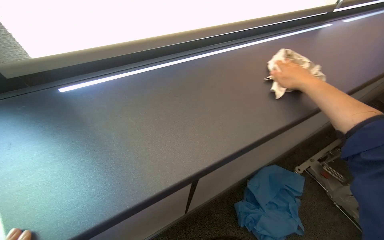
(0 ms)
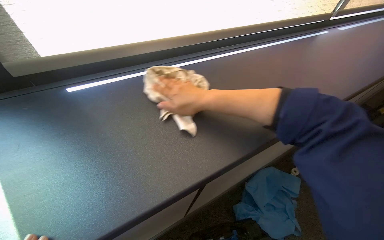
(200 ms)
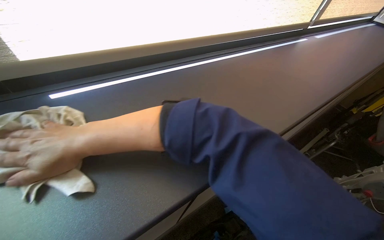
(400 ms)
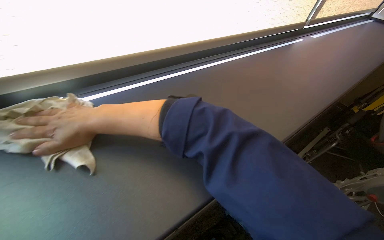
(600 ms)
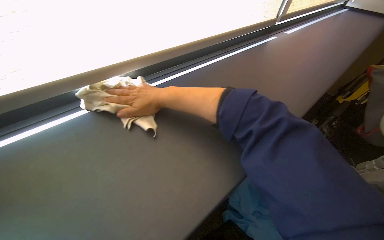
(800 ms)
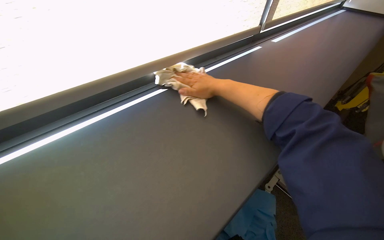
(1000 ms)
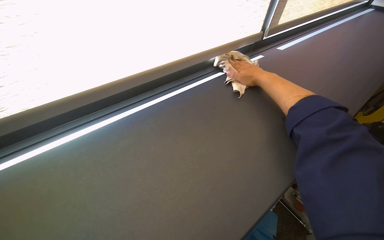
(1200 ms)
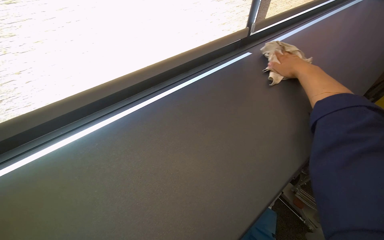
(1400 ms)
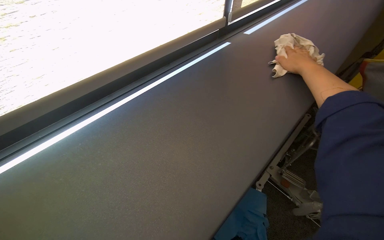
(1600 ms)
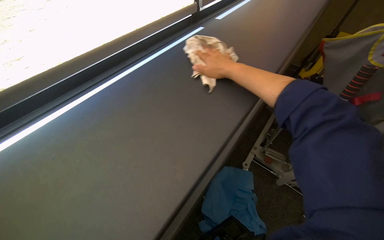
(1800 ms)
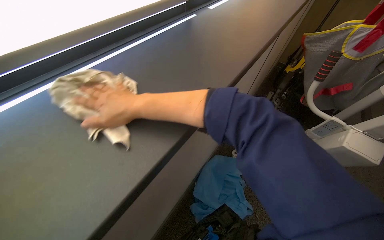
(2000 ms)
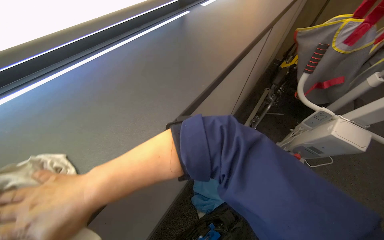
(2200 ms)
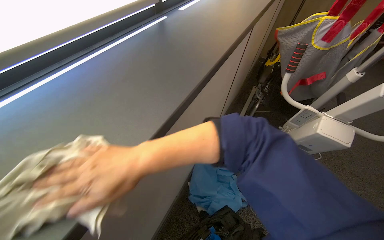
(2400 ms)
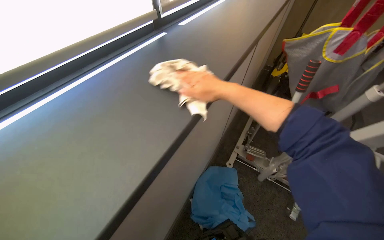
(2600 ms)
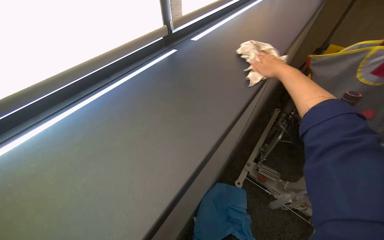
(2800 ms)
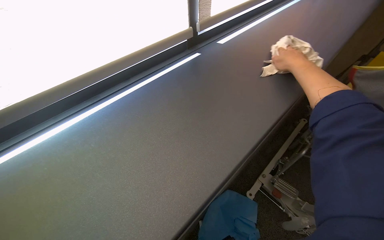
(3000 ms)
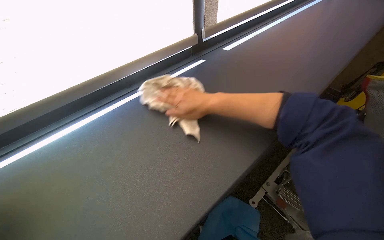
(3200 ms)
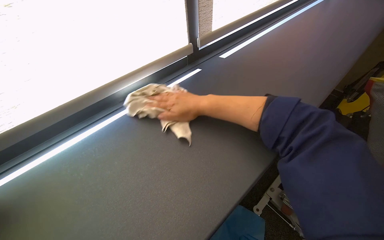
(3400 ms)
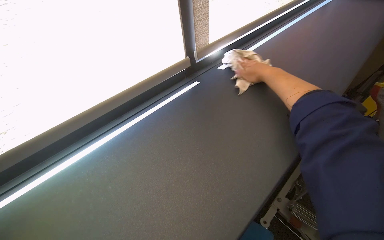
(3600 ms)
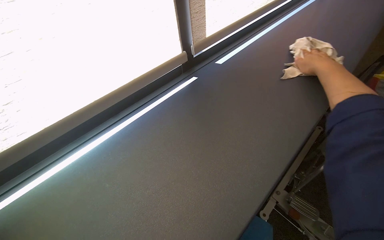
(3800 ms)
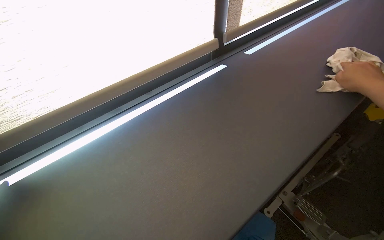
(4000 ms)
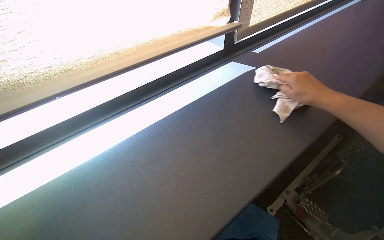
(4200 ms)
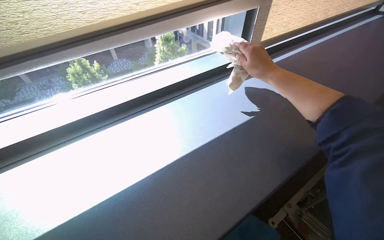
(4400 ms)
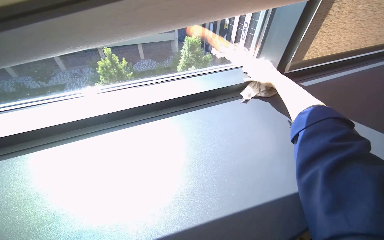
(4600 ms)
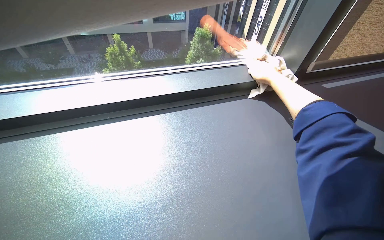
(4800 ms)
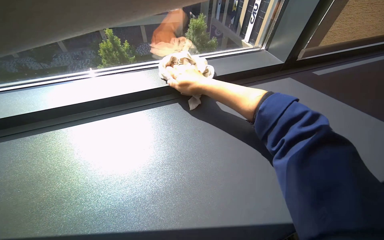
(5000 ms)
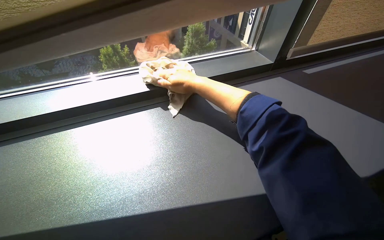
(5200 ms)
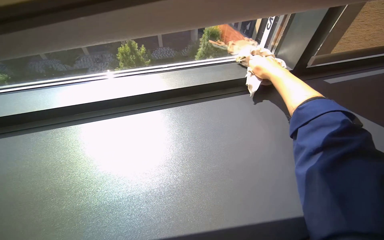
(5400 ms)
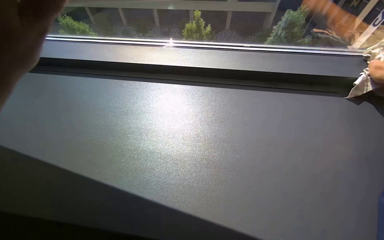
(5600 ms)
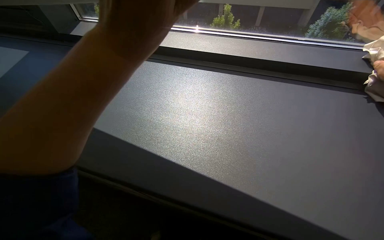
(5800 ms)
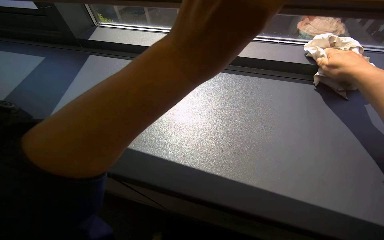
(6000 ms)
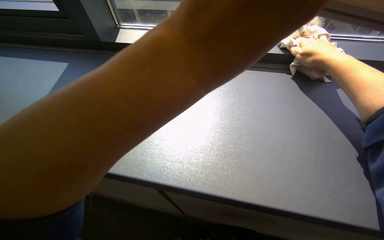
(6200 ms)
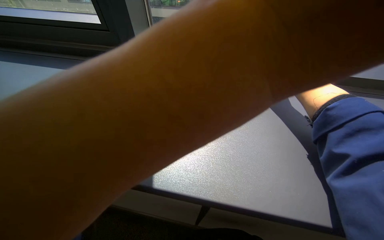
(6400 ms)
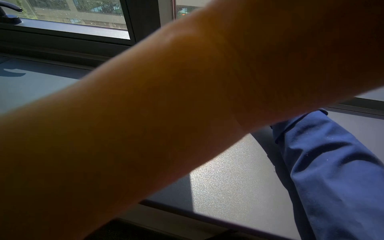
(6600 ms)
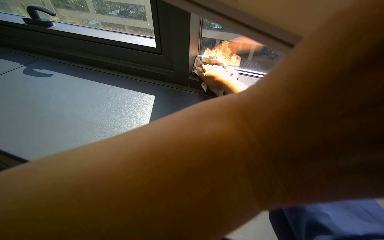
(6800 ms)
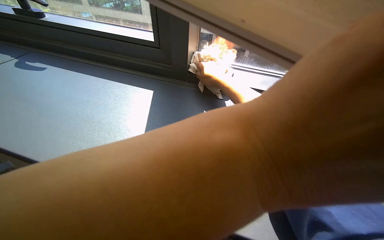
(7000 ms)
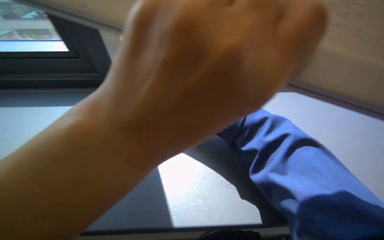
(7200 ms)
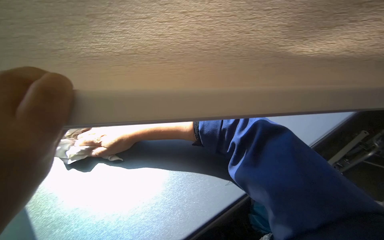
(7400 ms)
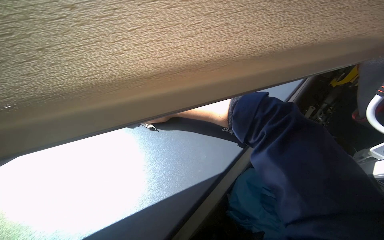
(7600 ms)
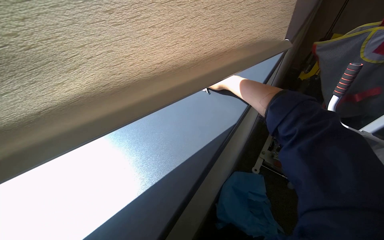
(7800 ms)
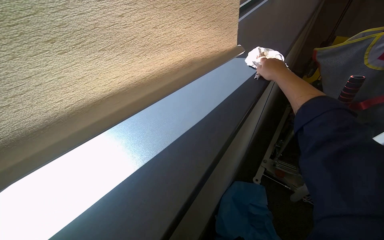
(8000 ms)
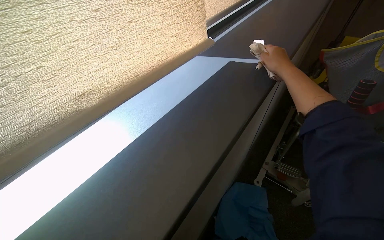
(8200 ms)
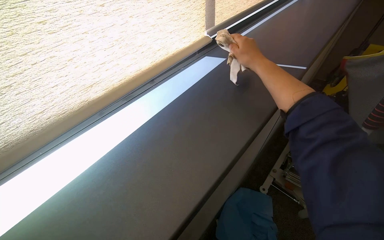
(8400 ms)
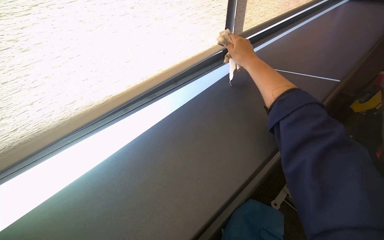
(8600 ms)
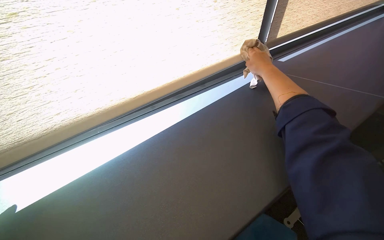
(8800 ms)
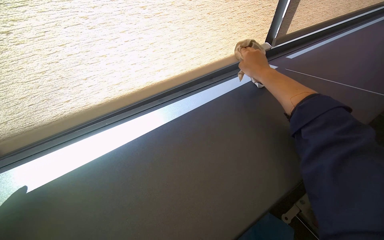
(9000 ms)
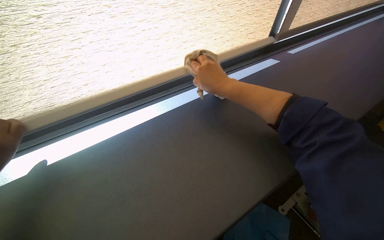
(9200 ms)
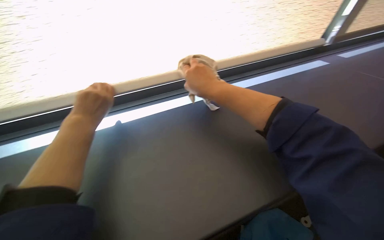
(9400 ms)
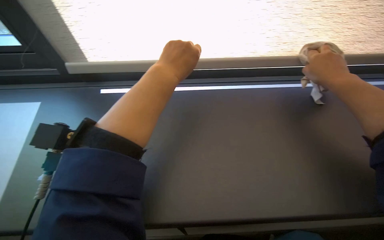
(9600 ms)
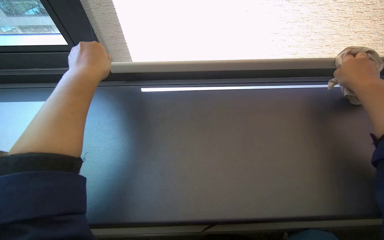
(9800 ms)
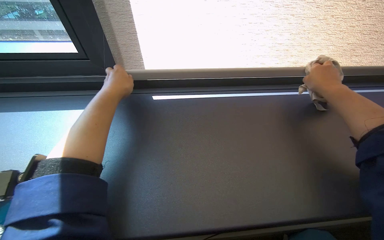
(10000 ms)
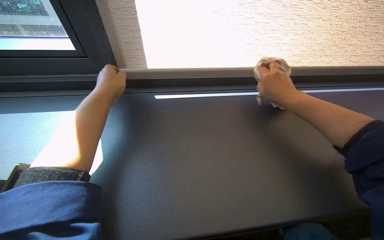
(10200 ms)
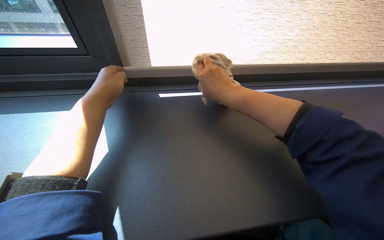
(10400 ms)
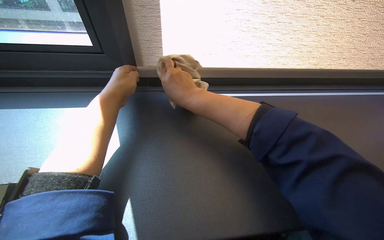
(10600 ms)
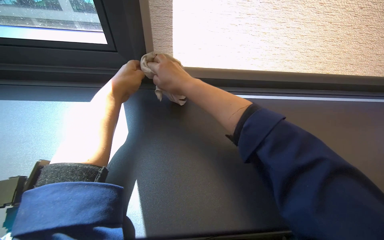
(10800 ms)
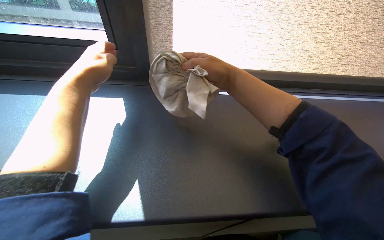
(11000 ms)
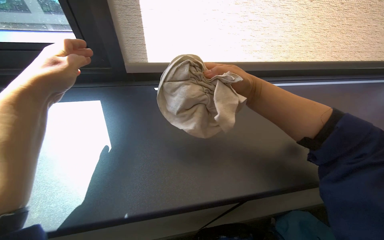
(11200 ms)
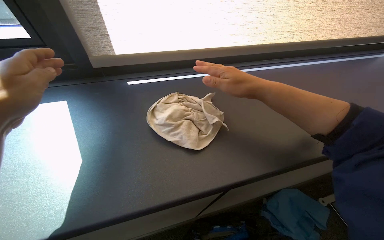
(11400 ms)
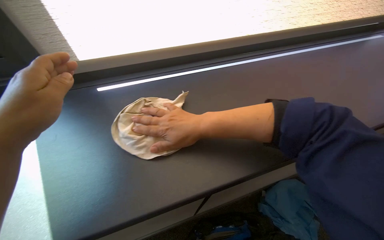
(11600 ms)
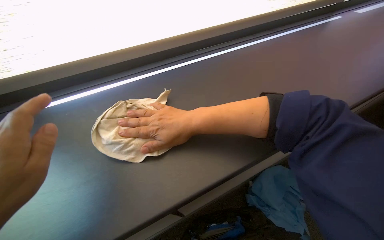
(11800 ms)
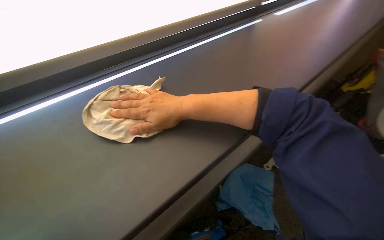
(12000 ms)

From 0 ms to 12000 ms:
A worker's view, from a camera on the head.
Job: wiping surfaces.
The whole recording: Wiping window area. The worker wipes the window sill, frame, and blind with a cloth.
From 0 ms to 1600 ms: The head rotates some 20 degrees to the right. The right hand travels to the left and back again, approximately 50 cm each way.
From 3000 ms to 4400 ms: The right hand swings left and right, about 40 cm each way, with 2 reversals.
From 6000 ms to 7600 ms: The head turns to the right by about 20 degrees.
From 7600 ms to 9000 ms: The head turns to the left by roughly 25 degrees. The right hand goes about 15 cm nearer to the camera.
From 9000 ms to 10400 ms: The head rotates approximately 35 degrees to the left. The view tips downward by about 15 degrees.
From 10400 ms to 12000 ms: The camera is aimed roughly 15 degrees further to the right. The right hand swings left and right, some 20 cm each way, with 2 reversals.

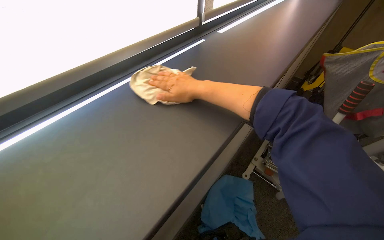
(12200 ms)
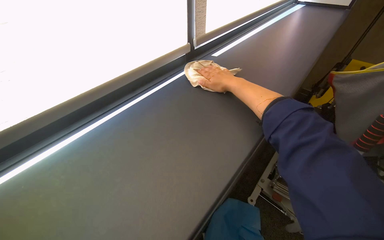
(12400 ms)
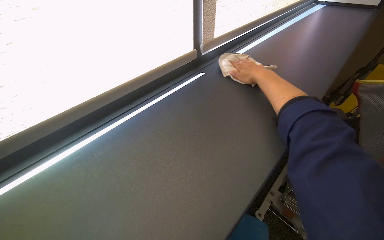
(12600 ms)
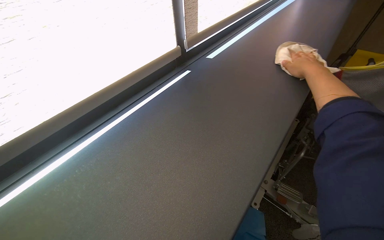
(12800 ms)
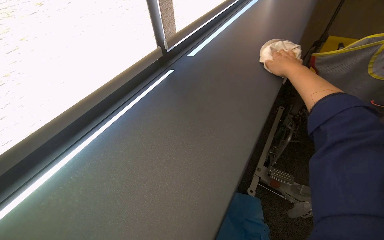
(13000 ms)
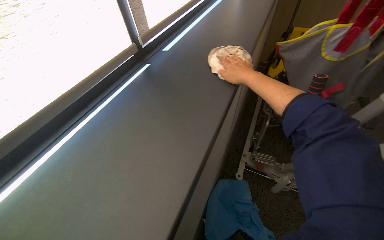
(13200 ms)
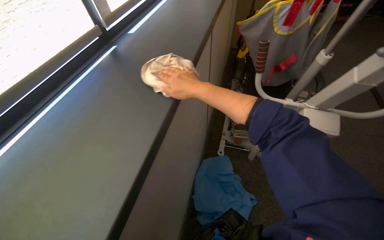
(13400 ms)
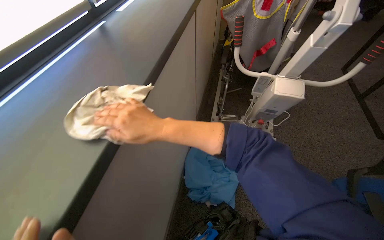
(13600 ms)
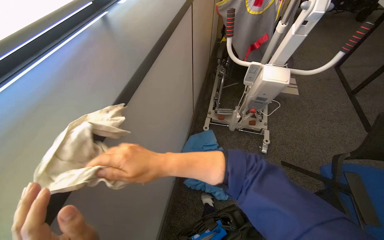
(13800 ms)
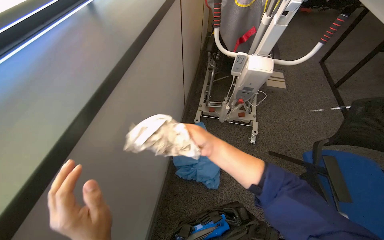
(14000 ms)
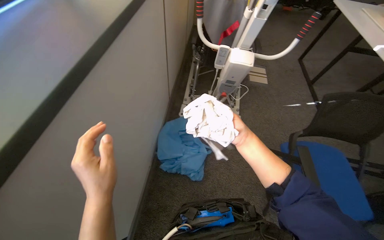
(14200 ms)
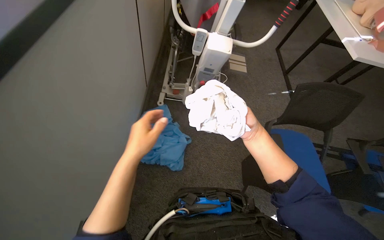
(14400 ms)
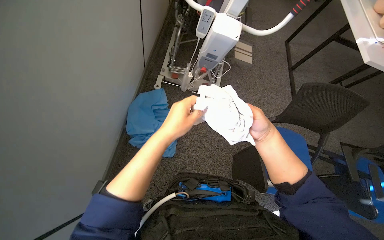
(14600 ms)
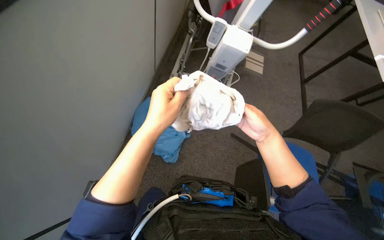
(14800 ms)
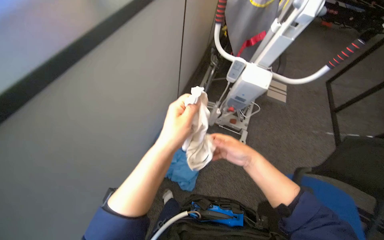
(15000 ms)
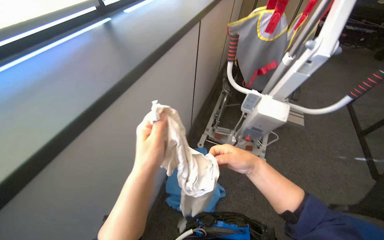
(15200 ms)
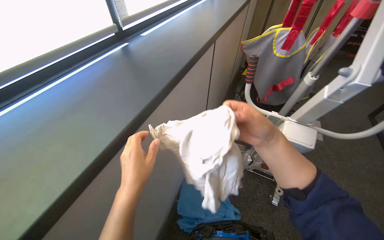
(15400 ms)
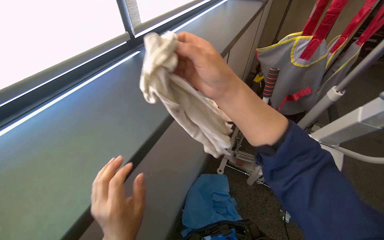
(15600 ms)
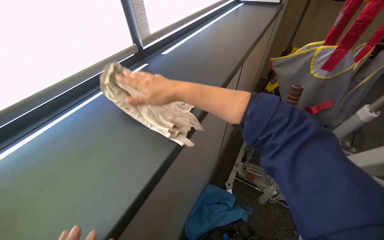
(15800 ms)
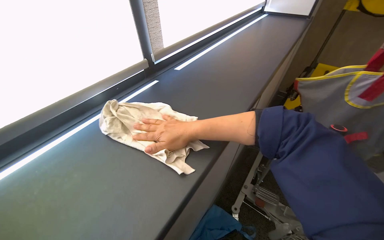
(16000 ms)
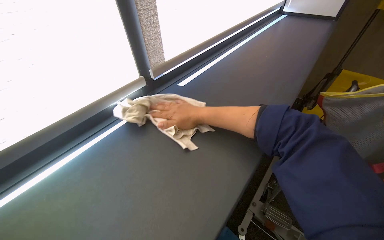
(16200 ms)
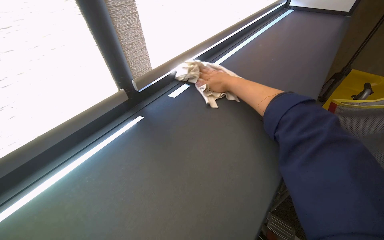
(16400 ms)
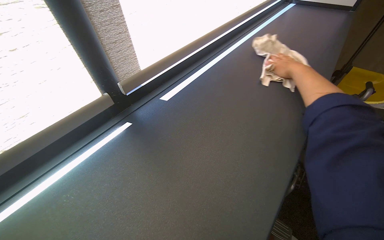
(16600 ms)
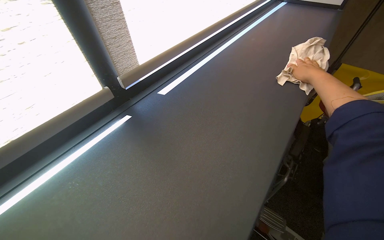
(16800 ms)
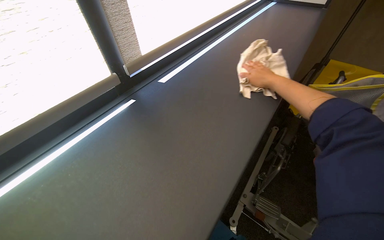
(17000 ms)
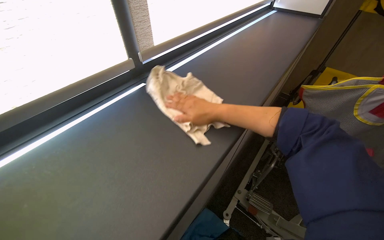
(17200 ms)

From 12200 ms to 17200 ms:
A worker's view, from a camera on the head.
Job: wiping surfaces.
The whole recording: Wiping window area. The worker wipes the window sill, frame, and blind with a cloth.
From 12200 ms to 13800 ms: The wearer looks about 25 degrees further to the right. The right hand is displaced down the picture by about 40 cm, and goes to the right and returns, roughly 35 cm each way.
From 15600 ms to 17200 ms: The right hand swings left and right, some 40 cm each way, with 2 reversals.

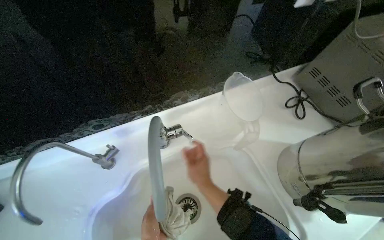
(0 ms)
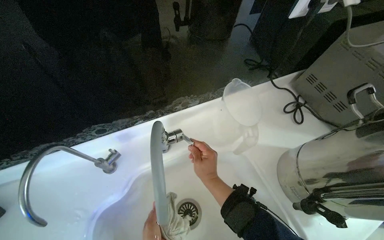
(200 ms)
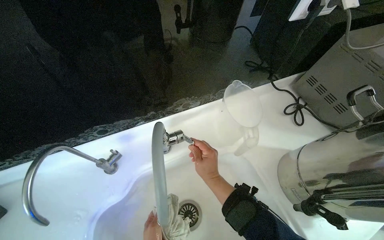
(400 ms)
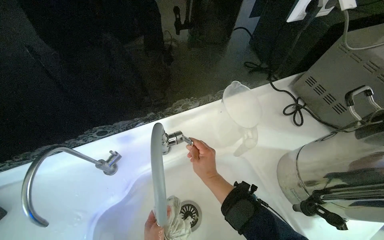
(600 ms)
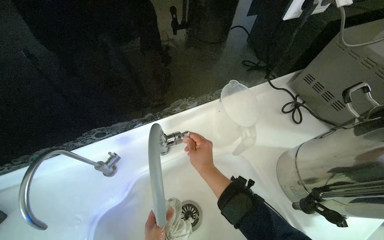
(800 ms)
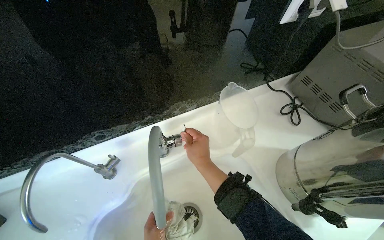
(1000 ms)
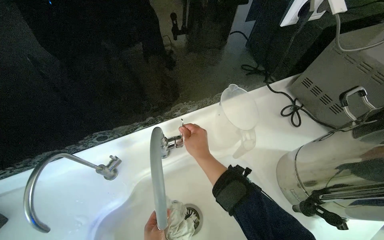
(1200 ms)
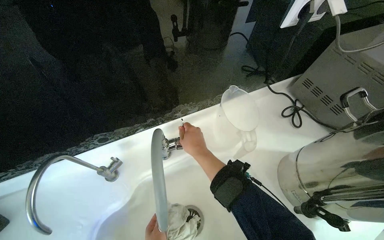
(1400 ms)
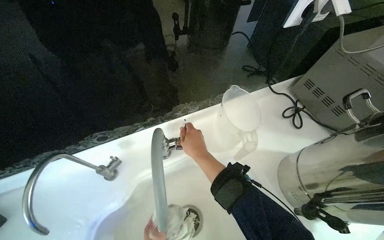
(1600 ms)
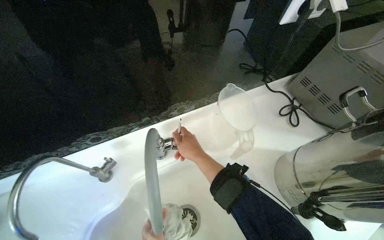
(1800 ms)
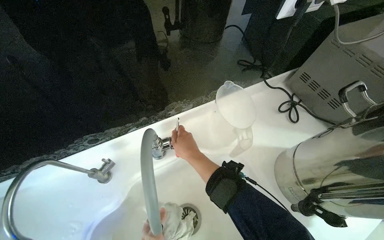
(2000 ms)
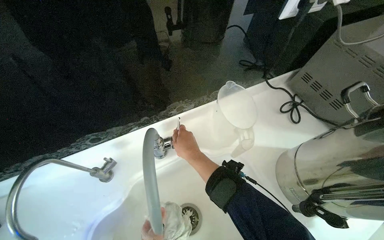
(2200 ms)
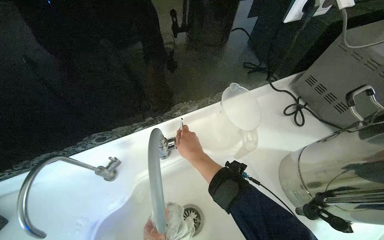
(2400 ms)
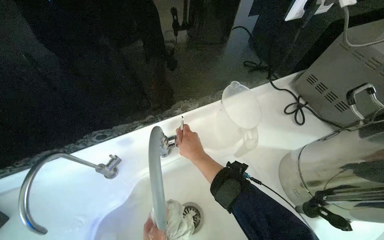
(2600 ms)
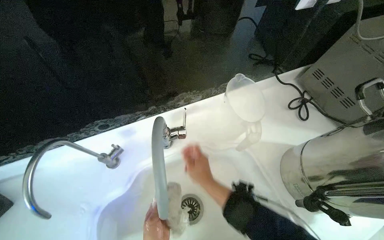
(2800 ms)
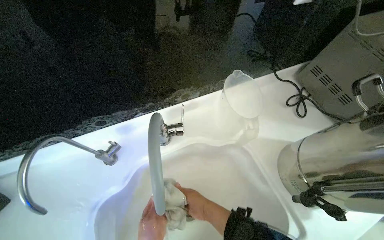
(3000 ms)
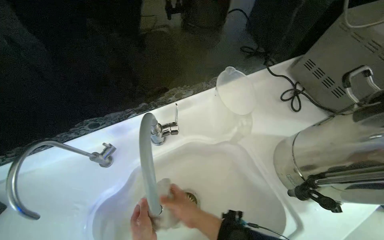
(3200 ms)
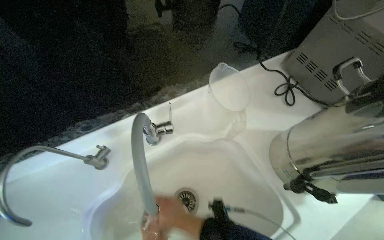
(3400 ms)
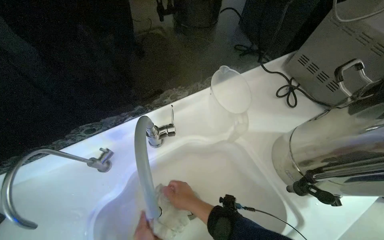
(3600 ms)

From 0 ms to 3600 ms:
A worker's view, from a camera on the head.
Job: preparing cleaning supplies.
The whole recording: Rinsing cleaning cloth. The worker rinses and wrings out a white cleaning cloth in the sink.
From 0 ms to 1800 ms: The right hand shifts about 10 cm up the picture.
From 1800 ms to 3600 ms: The right hand travels down the picture by about 20 cm.
